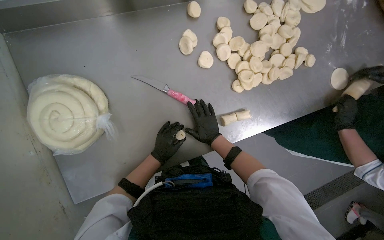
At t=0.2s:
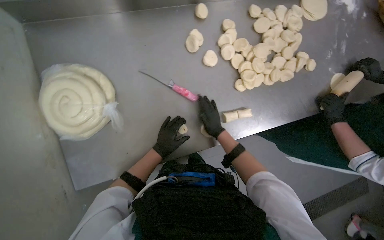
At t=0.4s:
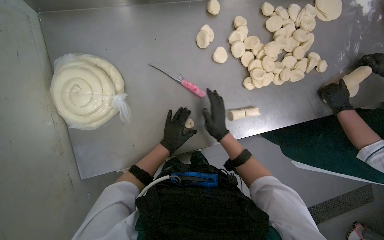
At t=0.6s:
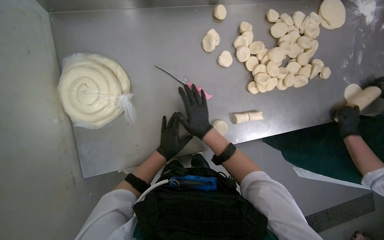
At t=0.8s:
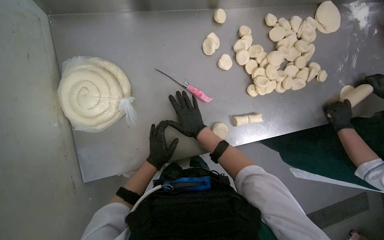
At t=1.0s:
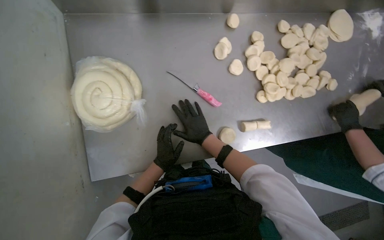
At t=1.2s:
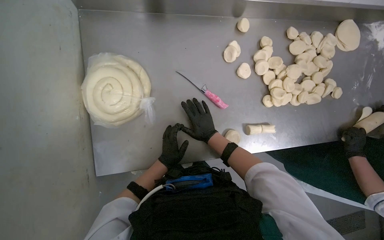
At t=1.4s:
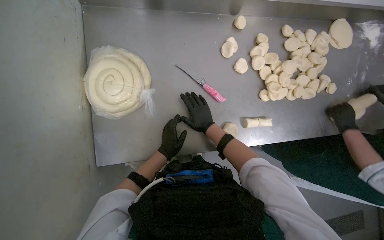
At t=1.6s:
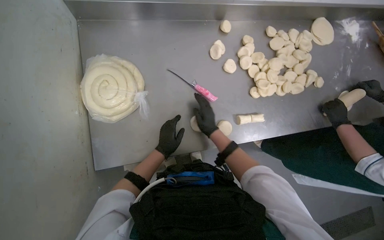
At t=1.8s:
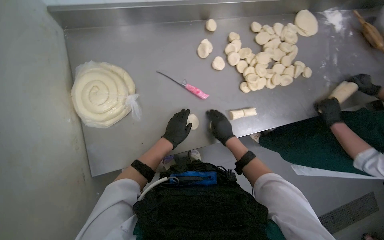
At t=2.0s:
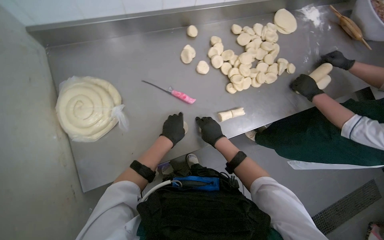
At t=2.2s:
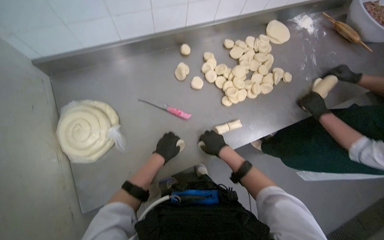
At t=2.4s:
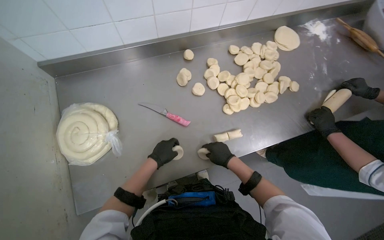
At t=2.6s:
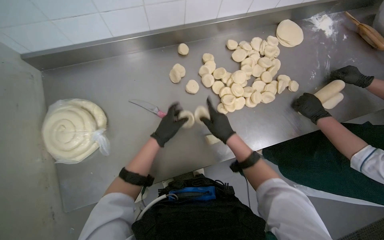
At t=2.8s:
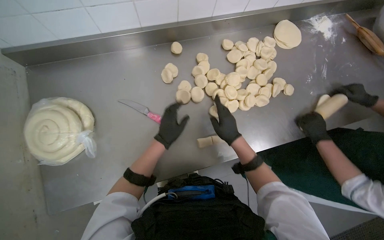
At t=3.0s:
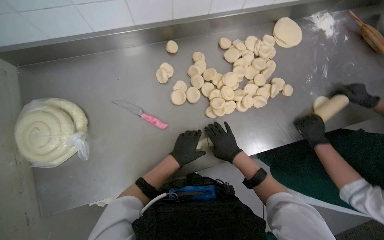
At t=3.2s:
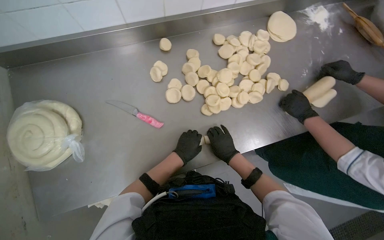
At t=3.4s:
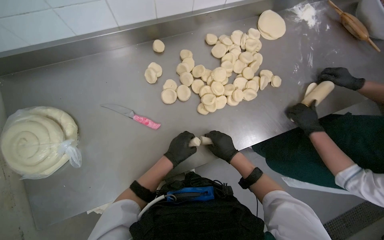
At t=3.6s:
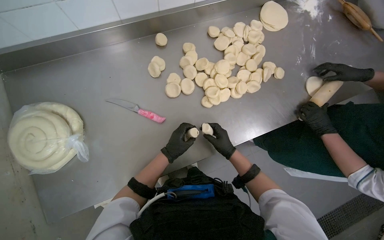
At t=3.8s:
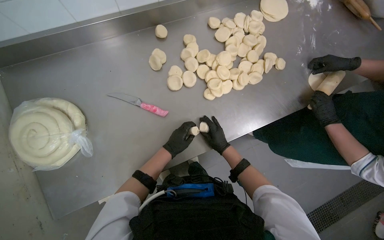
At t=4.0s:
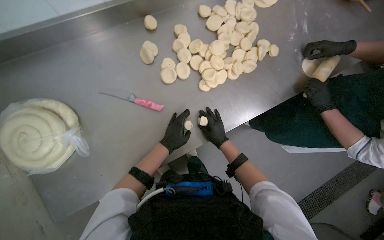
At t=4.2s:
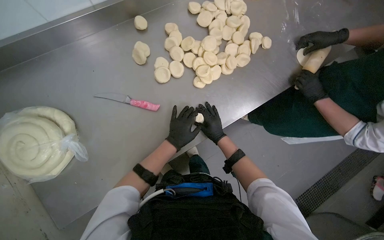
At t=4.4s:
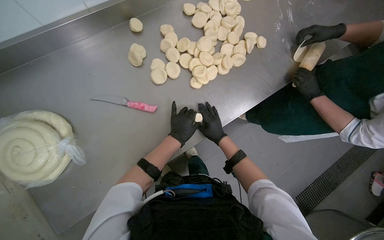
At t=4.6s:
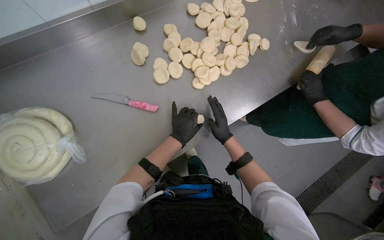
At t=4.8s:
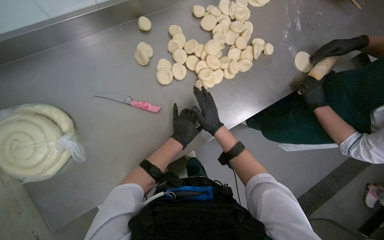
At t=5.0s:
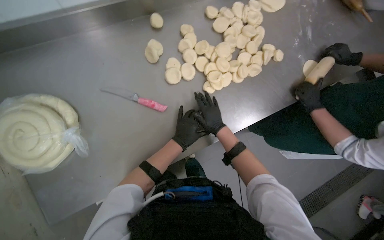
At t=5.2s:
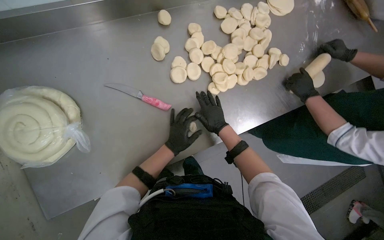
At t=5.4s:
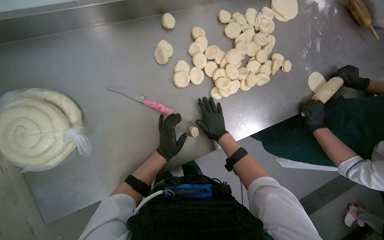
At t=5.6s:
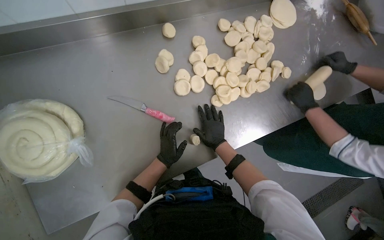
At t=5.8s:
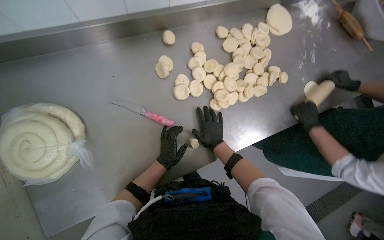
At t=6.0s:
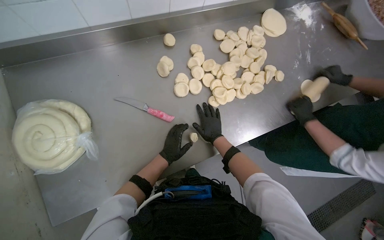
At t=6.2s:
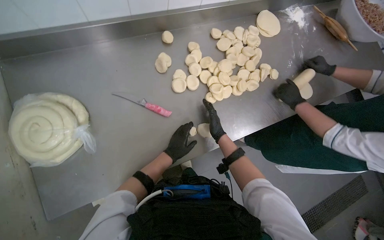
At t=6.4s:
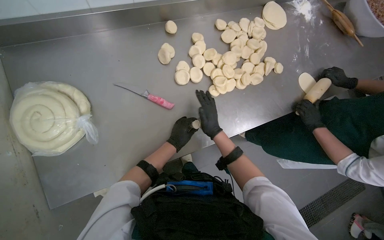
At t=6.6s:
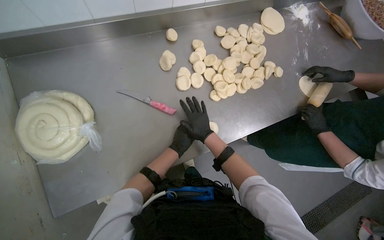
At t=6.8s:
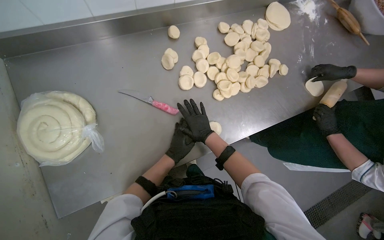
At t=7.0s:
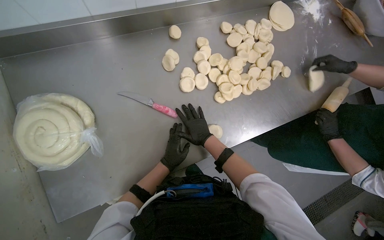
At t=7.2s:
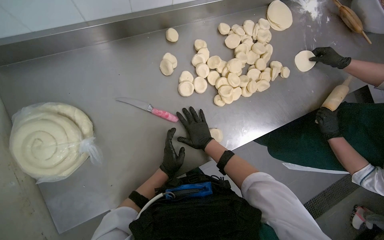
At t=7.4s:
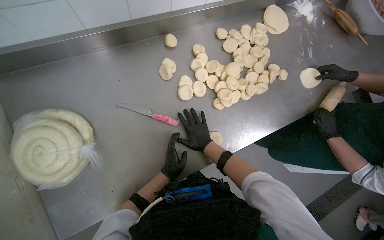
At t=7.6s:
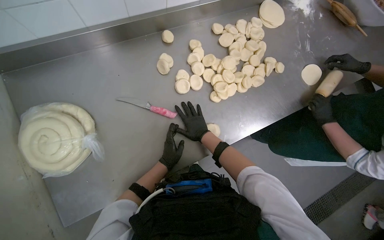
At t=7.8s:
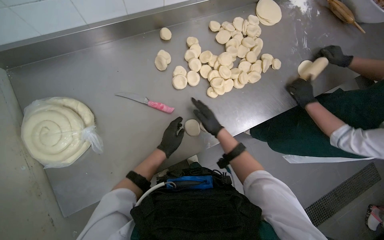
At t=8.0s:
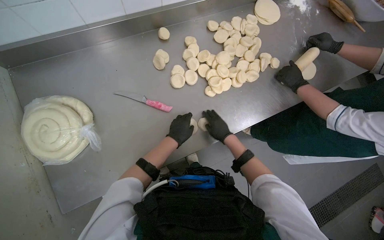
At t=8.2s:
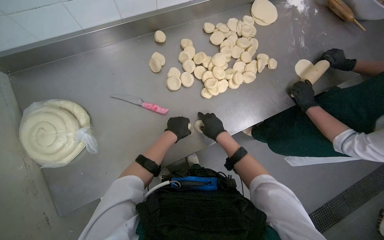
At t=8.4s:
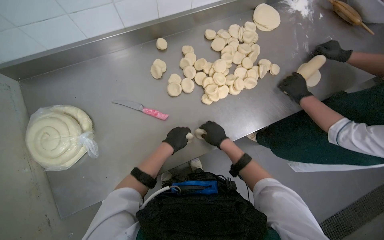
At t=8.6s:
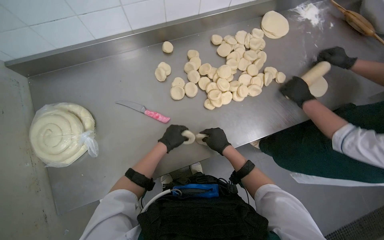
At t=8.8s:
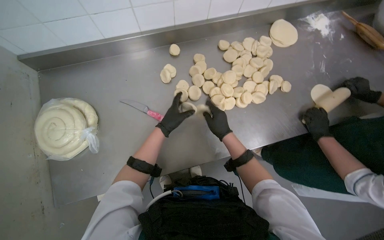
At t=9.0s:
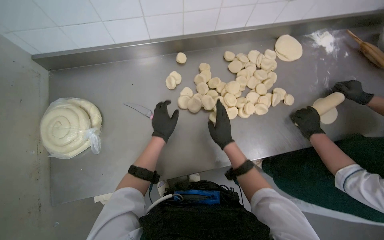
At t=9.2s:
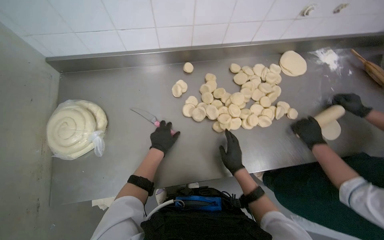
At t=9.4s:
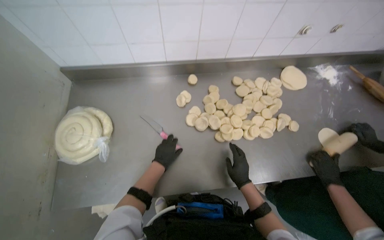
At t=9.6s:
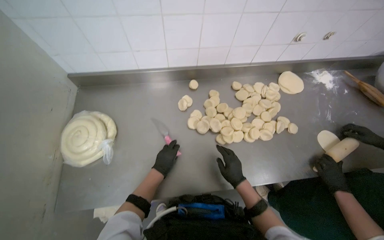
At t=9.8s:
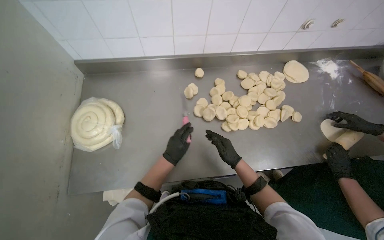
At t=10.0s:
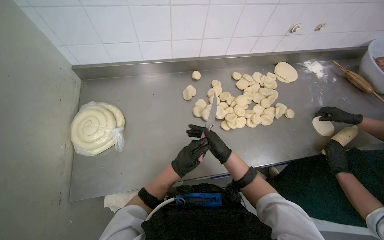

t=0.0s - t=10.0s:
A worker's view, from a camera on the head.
Job: preparing food.
The whole recording: Rolling dough into balls. The worker rolls the cut dough pieces into small balls.
t=1.4s - t=2.8s: The left hand heads up the picture, covering approximately 20 cm, while the right hand moves to the right, approximately 30 cm.
t=5.8s - t=7.2s: The hands make small movements and keep their place.
t=7.2s - t=8.6s: The left hand is displaced up the picture by roughly 10 cm. Meanwhile the right hand travels to the right by some 15 cm.
t=8.6s - t=10.0s: The view tips upward by roughly 15 degrees. The right hand moves approximately 5 cm down the picture and comes back.

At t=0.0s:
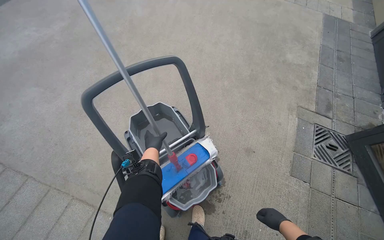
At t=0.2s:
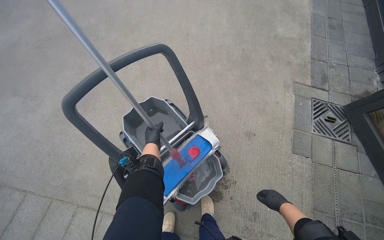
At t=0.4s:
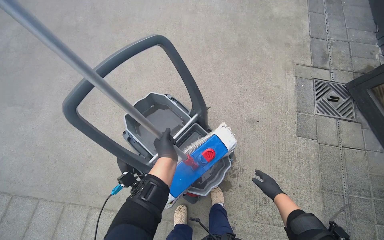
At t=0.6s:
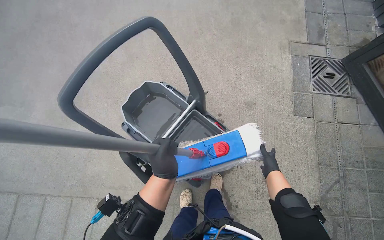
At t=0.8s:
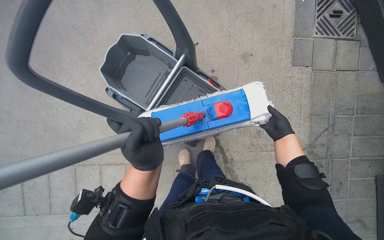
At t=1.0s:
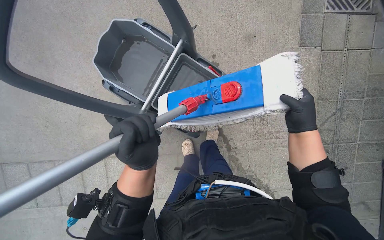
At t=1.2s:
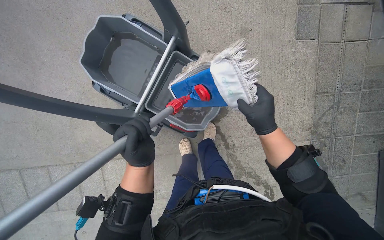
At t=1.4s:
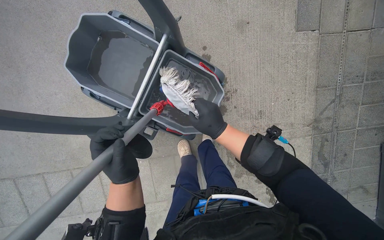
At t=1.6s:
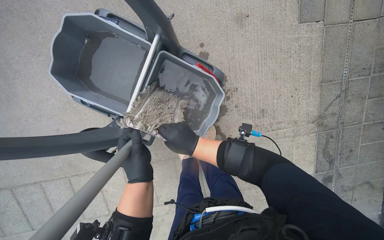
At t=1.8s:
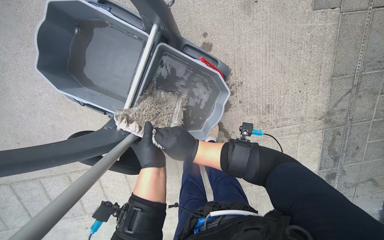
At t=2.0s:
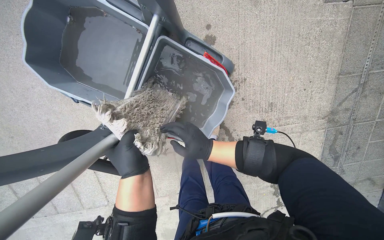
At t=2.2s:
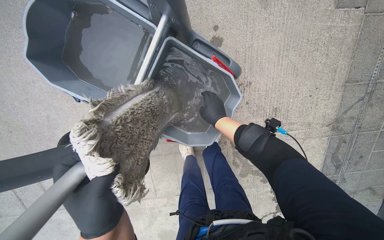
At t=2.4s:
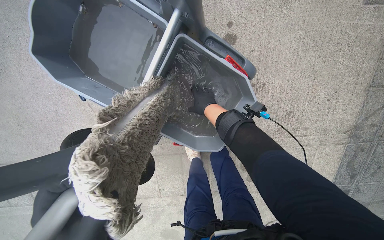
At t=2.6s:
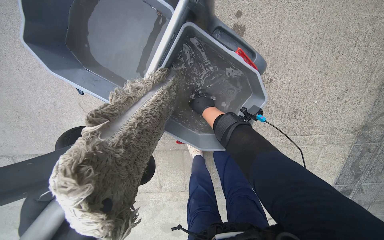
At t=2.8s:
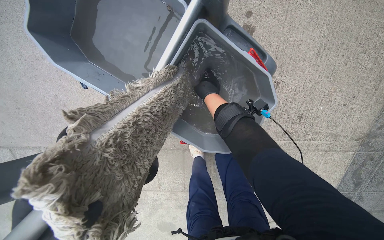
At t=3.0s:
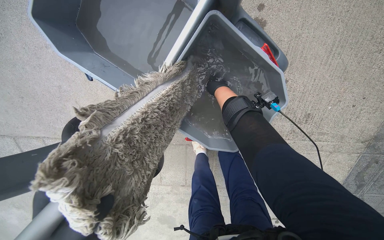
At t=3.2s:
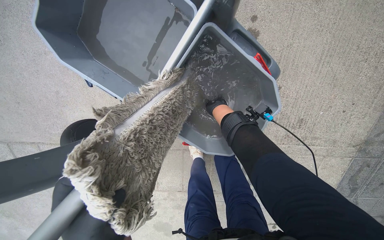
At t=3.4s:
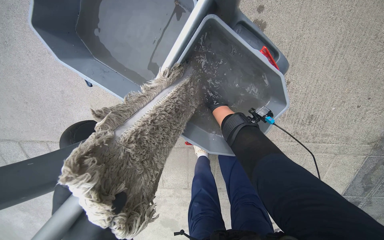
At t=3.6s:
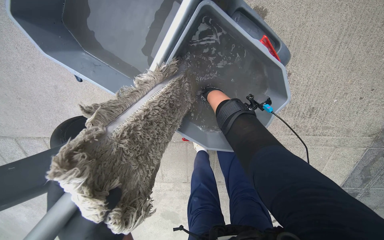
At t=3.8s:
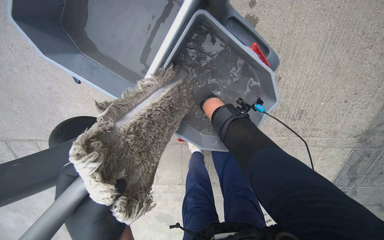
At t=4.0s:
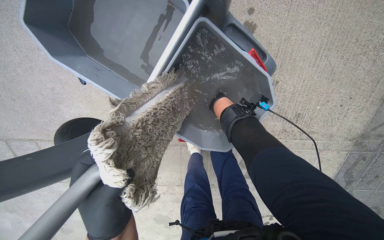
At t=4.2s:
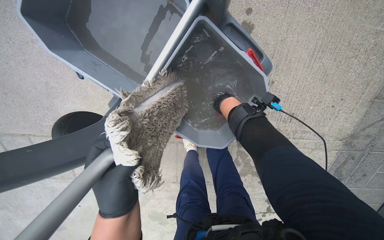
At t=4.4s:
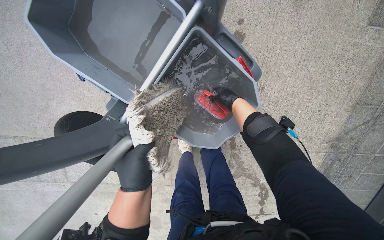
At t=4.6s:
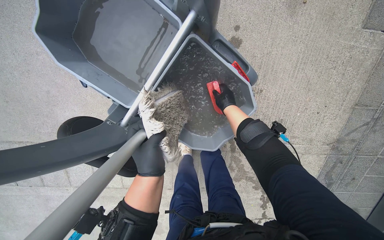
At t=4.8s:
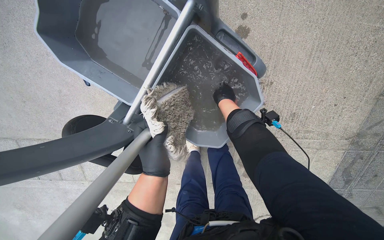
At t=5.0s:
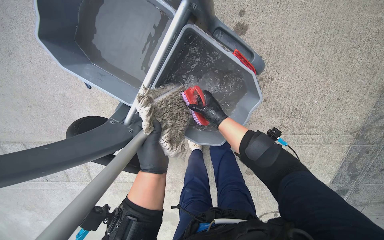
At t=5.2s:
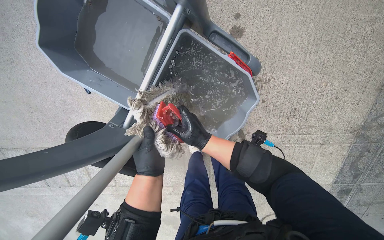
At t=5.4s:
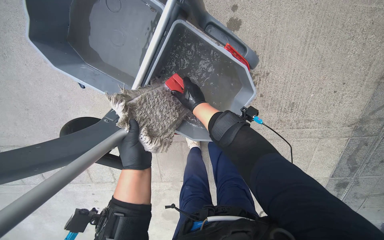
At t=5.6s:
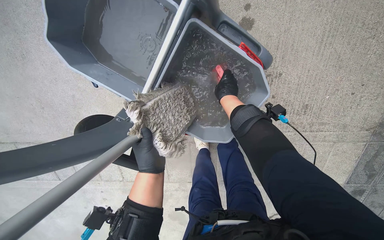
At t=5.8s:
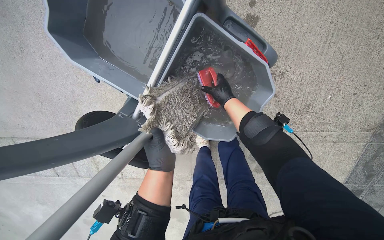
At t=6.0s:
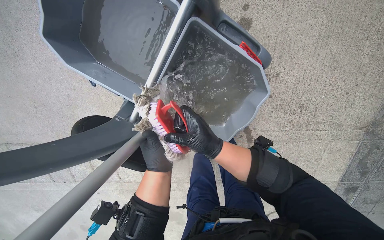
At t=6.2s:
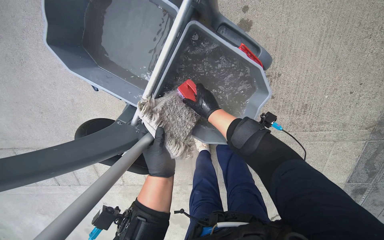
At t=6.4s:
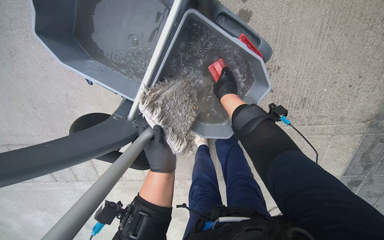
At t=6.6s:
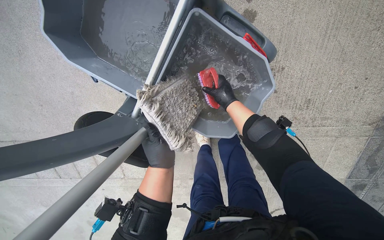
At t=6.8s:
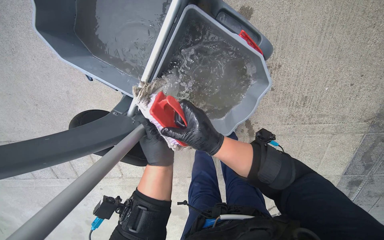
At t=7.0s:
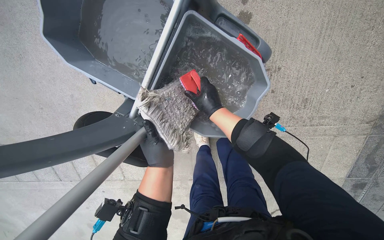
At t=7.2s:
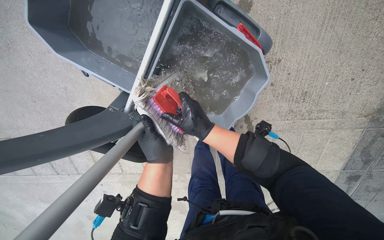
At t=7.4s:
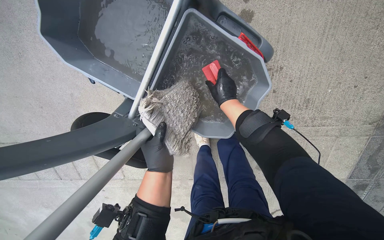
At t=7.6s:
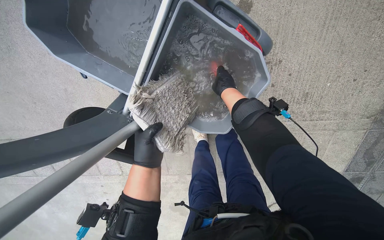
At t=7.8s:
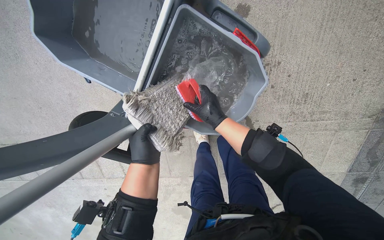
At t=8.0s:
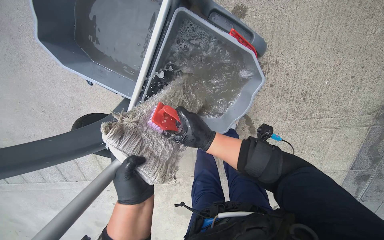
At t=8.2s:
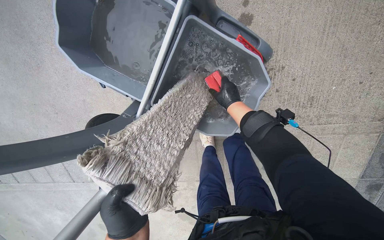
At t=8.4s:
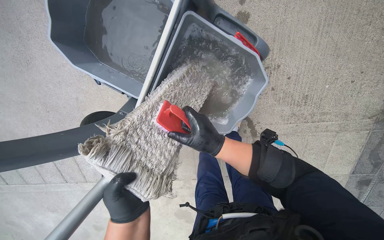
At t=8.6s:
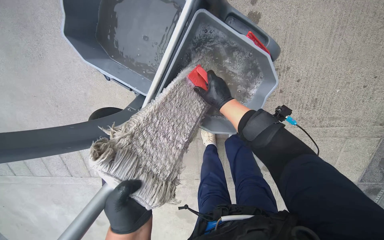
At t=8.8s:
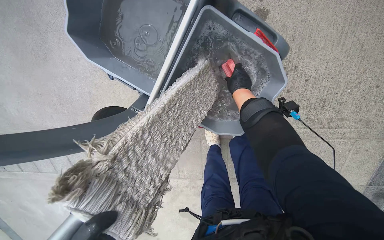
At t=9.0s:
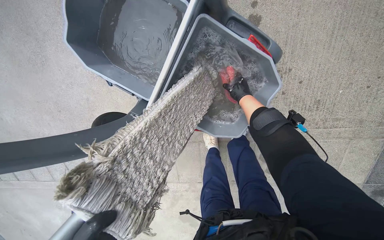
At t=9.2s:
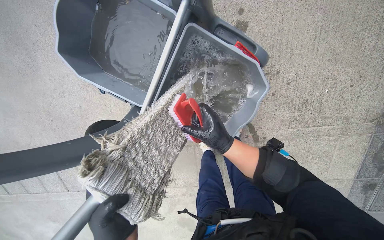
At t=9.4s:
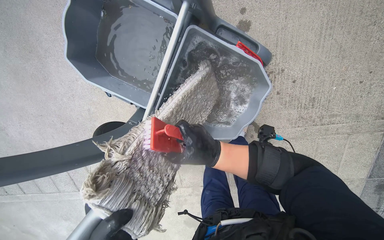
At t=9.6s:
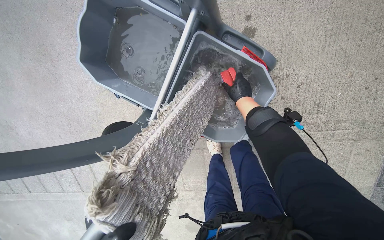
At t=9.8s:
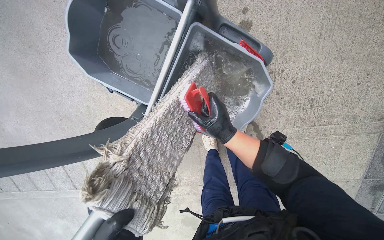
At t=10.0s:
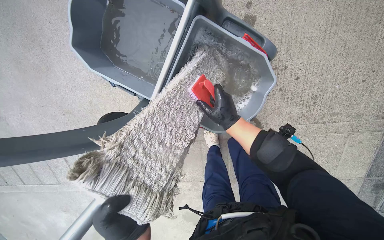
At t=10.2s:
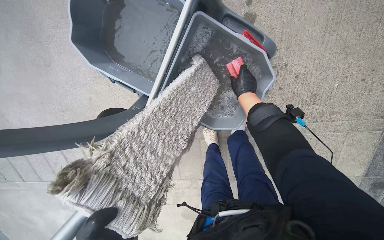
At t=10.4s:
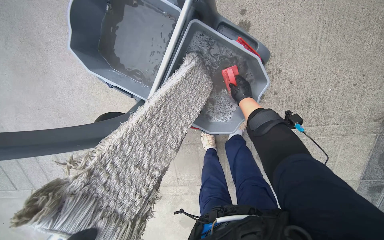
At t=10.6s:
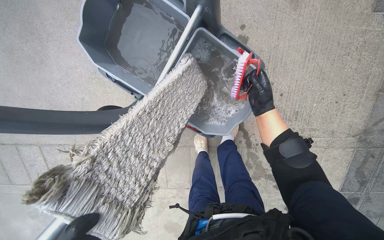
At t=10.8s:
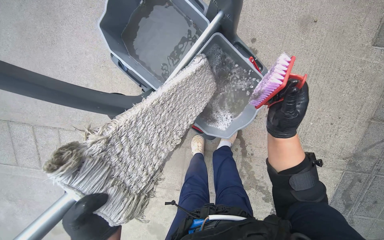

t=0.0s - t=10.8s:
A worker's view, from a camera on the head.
Job: preparing cleaning supplies.
The whole recording: Cleaning cleaning equipment. The worker wrings out the mop head, empties dirty water from buckets, and organizes the cleaning tools on the cart.
t=0.0s - t=1.6s: The view tips downward by about 40 degrees. Everything in view rotates roughly 30 degrees counterclockwise.
t=1.6s - t=3.0s: The view tilts about 15 degrees downward. The right hand shifts some 40 cm farther from the camera and up the picture.
t=3.0s - t=4.6s: The right hand is displaced down the picture by about 10 cm.
t=4.6s - t=6.2s: The right hand goes nearer and farther, approximately 15 cm each way, reversing 3 times.
t=6.2s - t=7.8s: The right hand goes up and down the picture, approximately 15 cm each way, reversing 2 times.
t=7.8s - t=9.2s: The right hand moves up and down the picture over some 20 cm, changing direction 2 times.
t=9.2s - t=10.8s: The right hand shifts roughly 15 cm to the right and nearer to the camera, and reaches about 15 cm up the picture, then returns.
